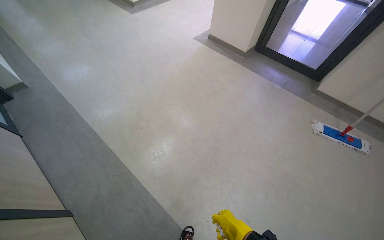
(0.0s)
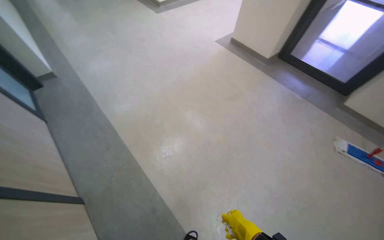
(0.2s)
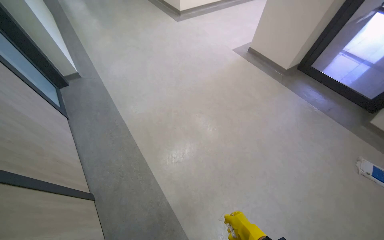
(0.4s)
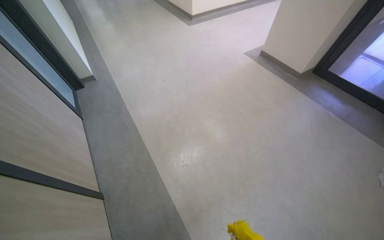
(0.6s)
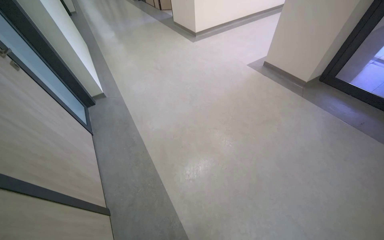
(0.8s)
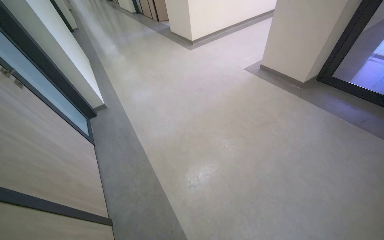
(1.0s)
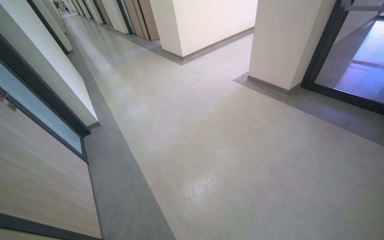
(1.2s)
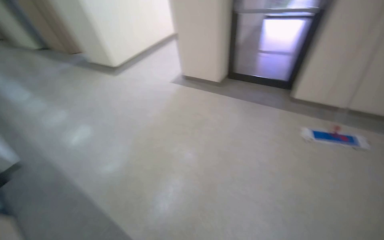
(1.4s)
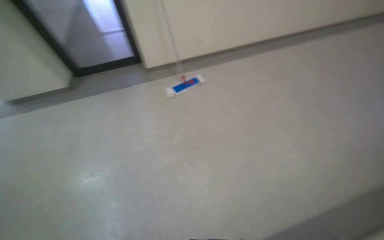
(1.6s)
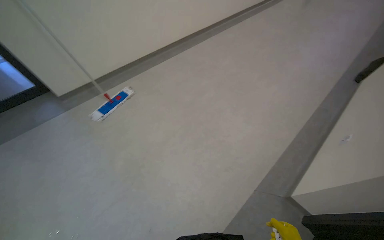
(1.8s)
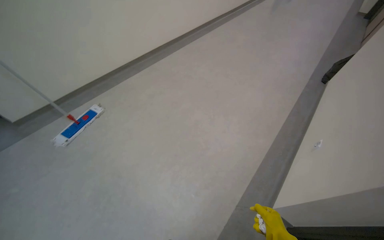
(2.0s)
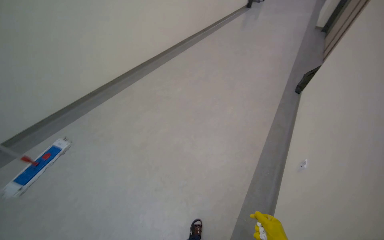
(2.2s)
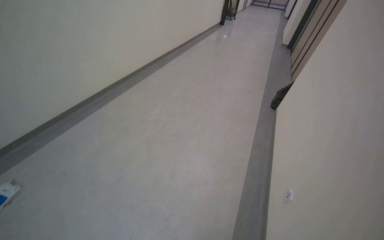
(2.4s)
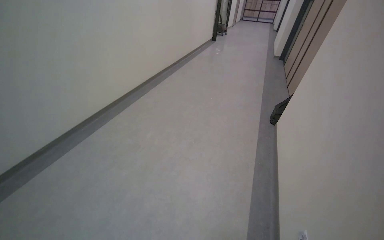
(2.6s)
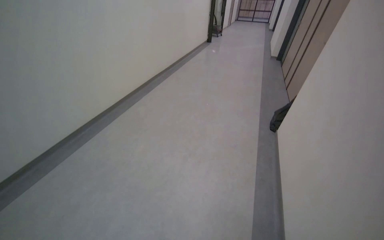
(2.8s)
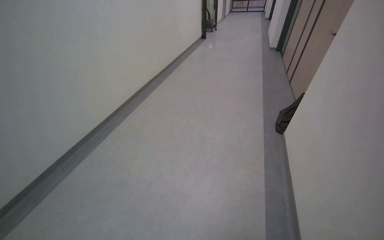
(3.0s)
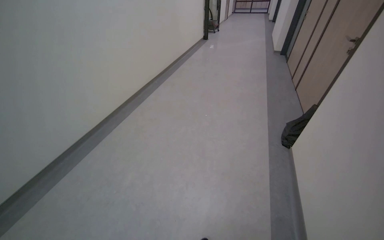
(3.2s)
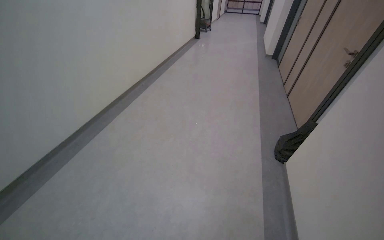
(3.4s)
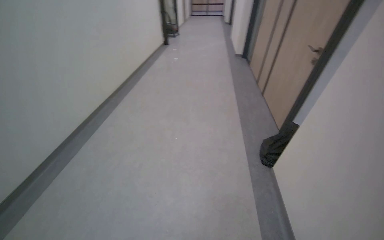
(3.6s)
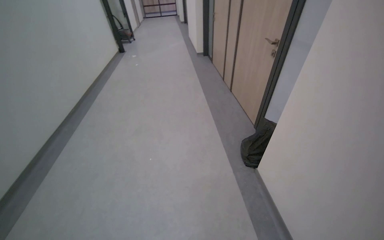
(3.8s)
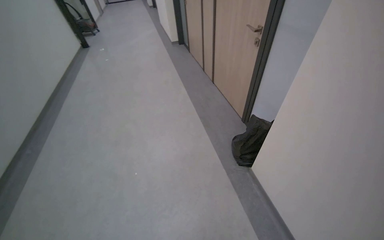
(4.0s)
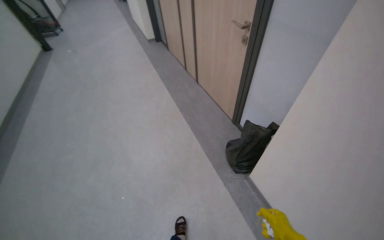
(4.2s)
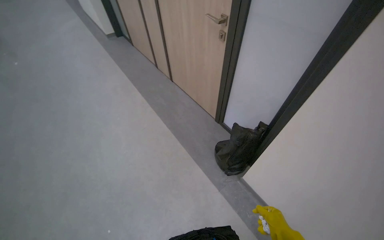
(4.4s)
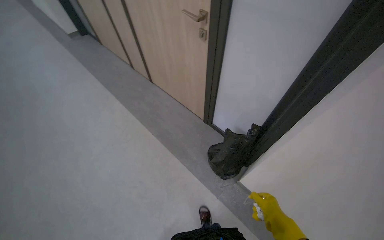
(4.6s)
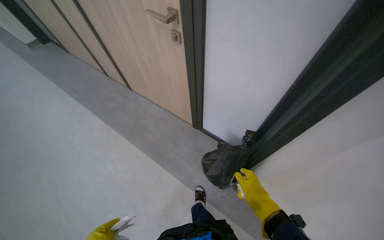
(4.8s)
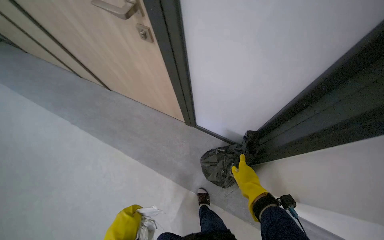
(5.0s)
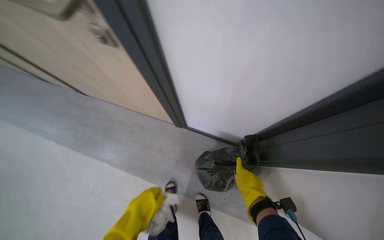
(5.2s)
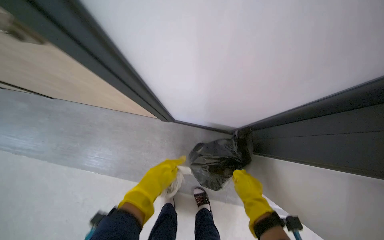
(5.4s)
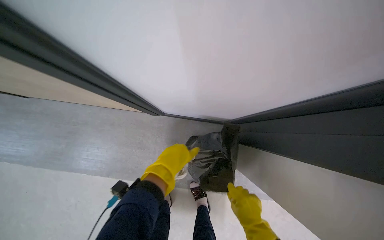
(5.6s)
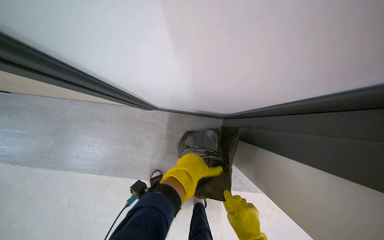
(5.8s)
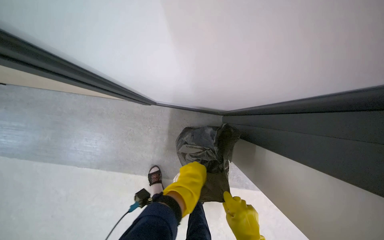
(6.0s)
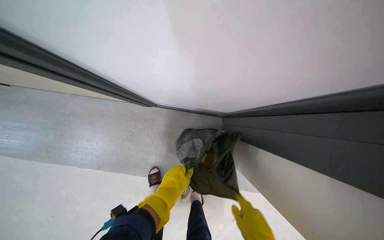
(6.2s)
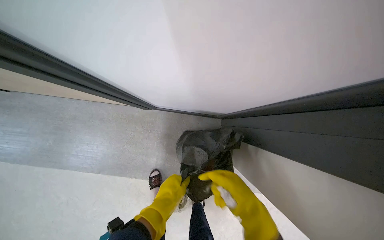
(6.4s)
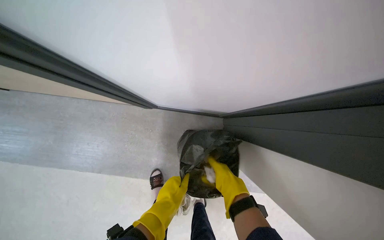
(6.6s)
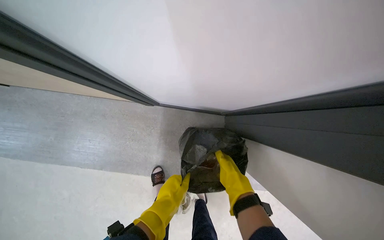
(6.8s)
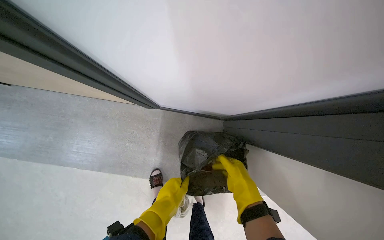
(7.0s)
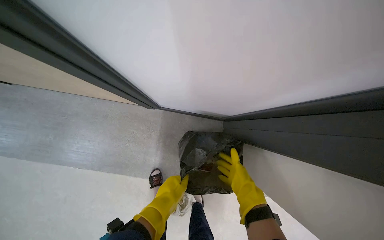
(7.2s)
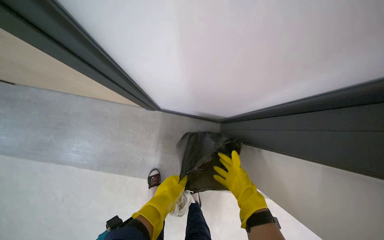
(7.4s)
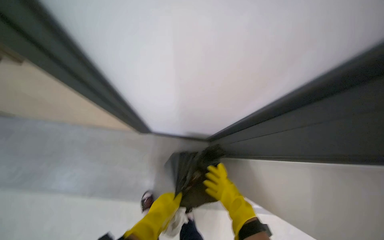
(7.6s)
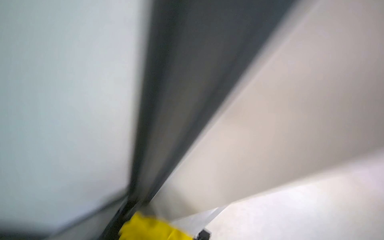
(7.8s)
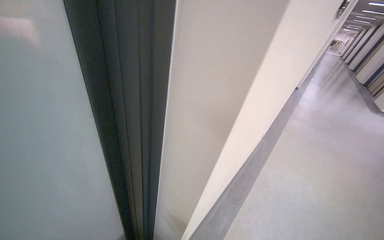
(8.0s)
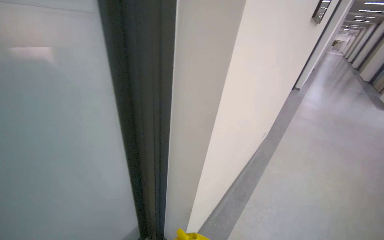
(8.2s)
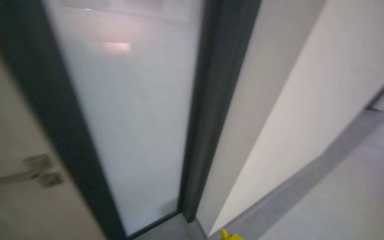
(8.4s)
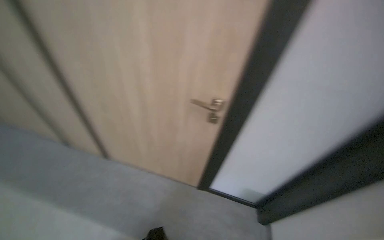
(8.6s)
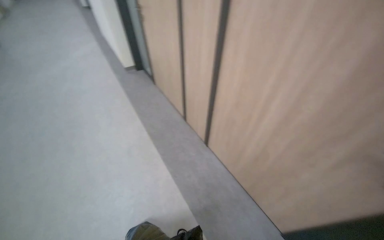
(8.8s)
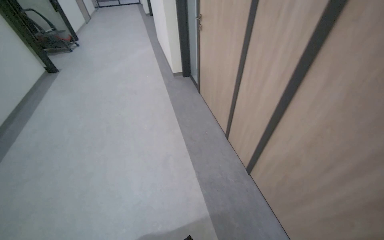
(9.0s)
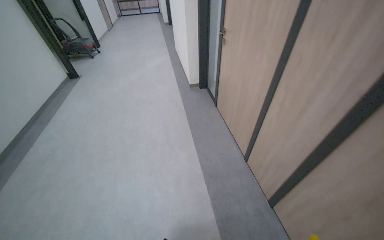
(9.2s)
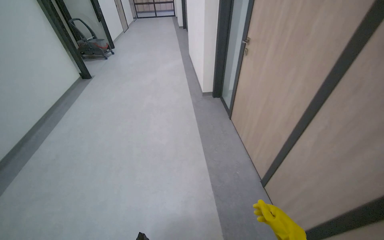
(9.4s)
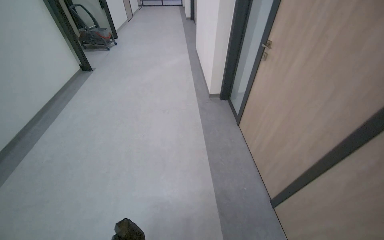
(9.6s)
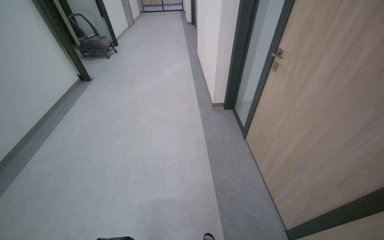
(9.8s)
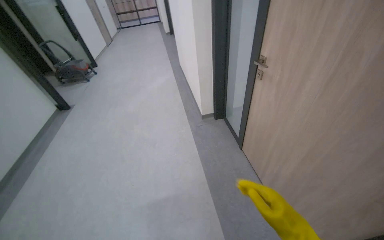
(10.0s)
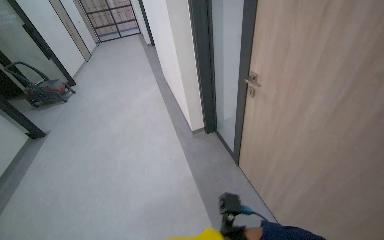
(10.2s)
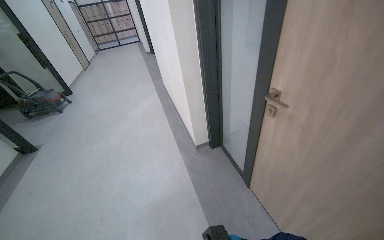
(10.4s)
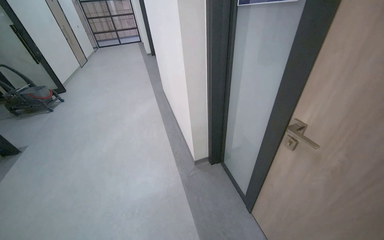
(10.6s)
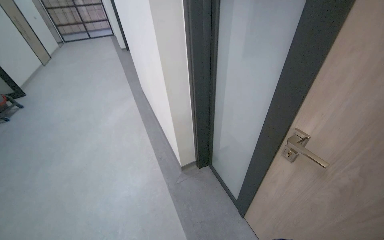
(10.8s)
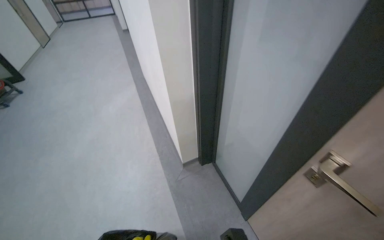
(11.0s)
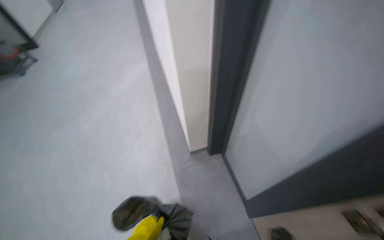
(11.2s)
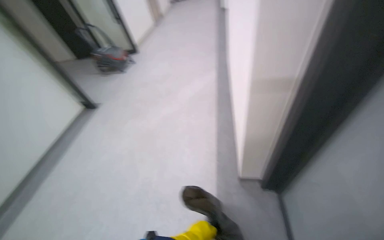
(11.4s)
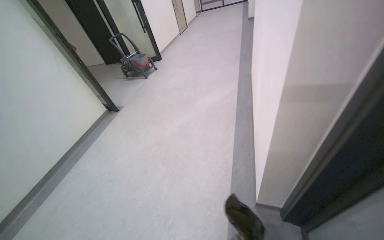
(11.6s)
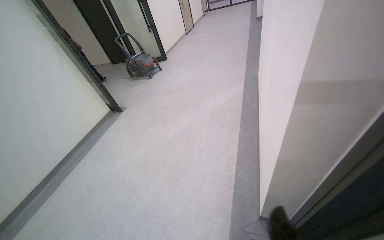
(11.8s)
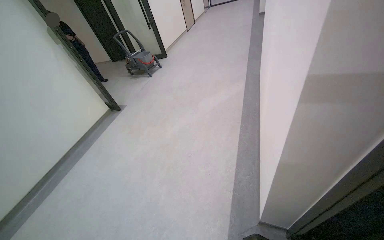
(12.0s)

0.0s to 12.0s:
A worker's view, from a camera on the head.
Job: wiping surfaces.
The whole recording: Wiping office surfaces. The worker wipes various surfaces in the office, including desks, chairs, and door handles, with a cloth.
0.0s to 1.6s: The wearer moves some 50 cm. The head rotates some 60 degrees to the right.
1.6s to 3.0s: The camera is carried roughly 1.5 m. The head turns to the right by roughly 55 degrees. The view tilts about 15 degrees upward.
3.0s to 4.4s: The camera is carried approximately 1.5 m. The head rotates roughly 55 degrees to the right.
4.4s to 6.0s: The head travels about 90 cm. The head turns to the right by roughly 45 degrees. The wearer looks roughly 35 degrees further downward.
6.0s to 7.6s: The left hand travels to the left by roughly 10 cm.
7.6s to 9.0s: The head travels roughly 70 cm. The wearer's head swings some 90 degrees to the left.
9.0s to 10.4s: The wearer moves approximately 1.5 m.
10.4s to 12.0s: The head travels some 90 cm. The wearer looks roughly 25 degrees further to the left. The camera pitches downward, by some 15 degrees.

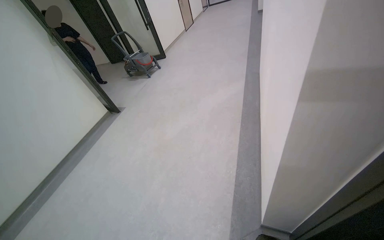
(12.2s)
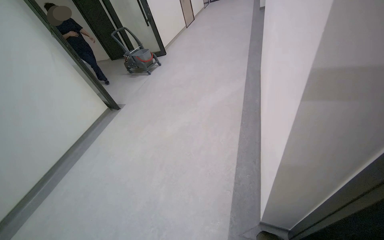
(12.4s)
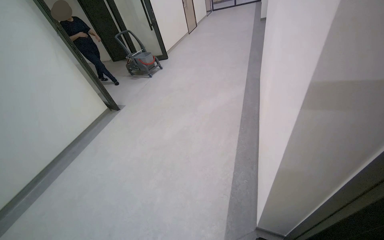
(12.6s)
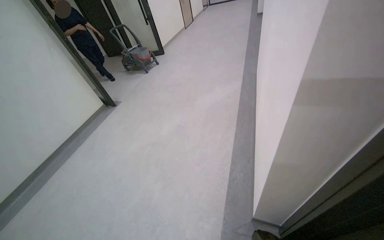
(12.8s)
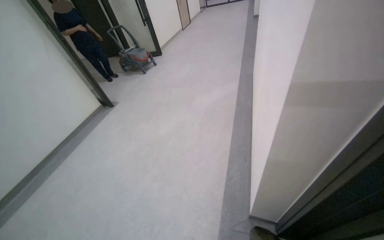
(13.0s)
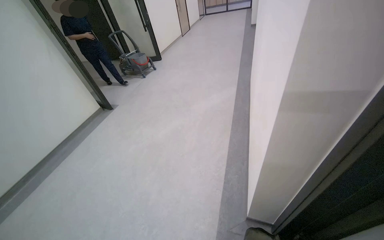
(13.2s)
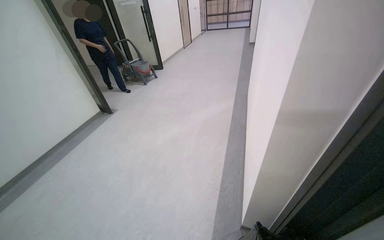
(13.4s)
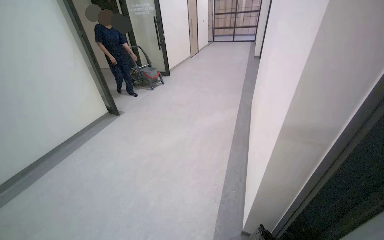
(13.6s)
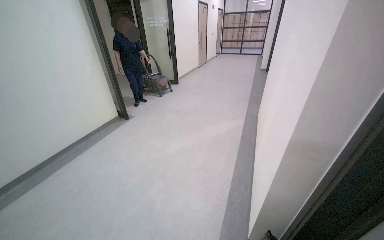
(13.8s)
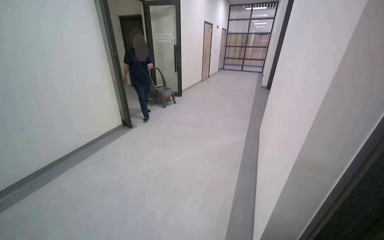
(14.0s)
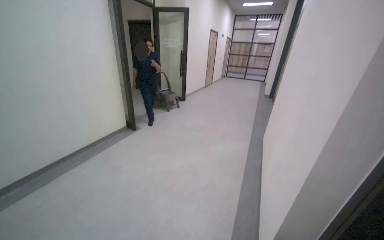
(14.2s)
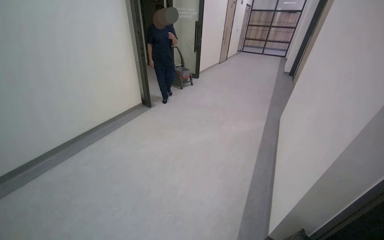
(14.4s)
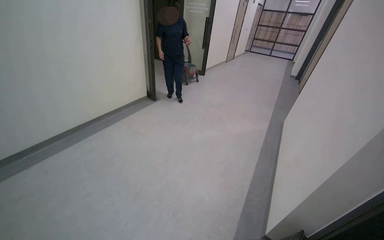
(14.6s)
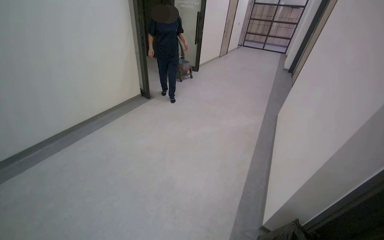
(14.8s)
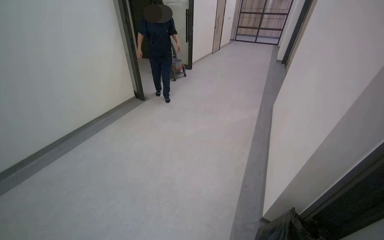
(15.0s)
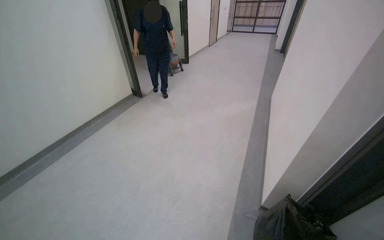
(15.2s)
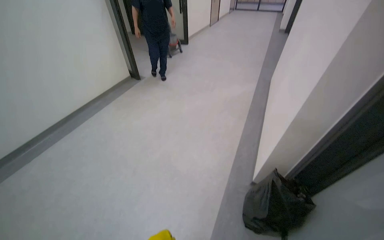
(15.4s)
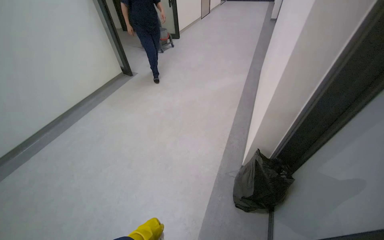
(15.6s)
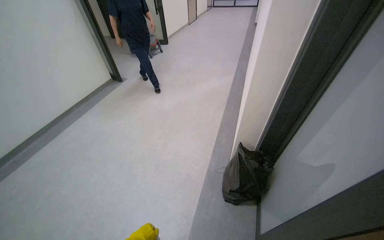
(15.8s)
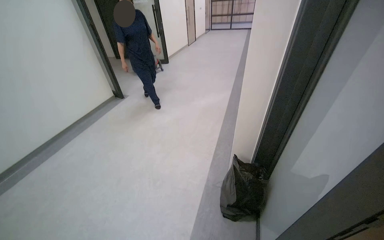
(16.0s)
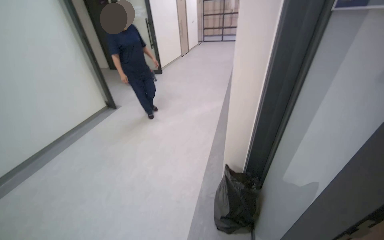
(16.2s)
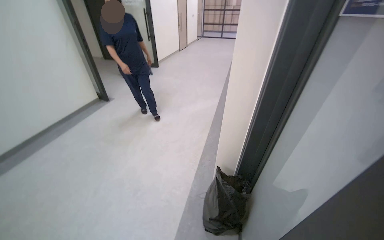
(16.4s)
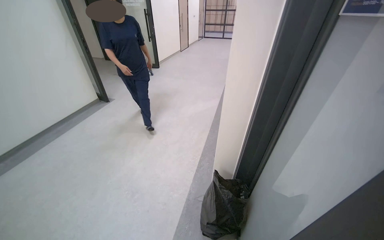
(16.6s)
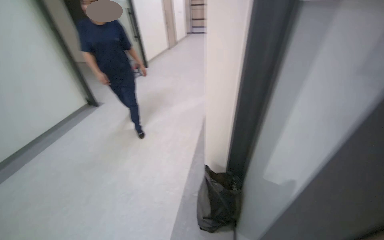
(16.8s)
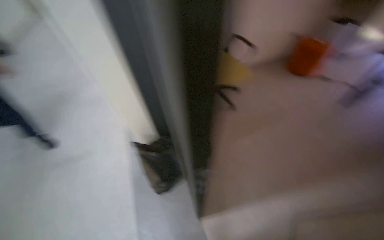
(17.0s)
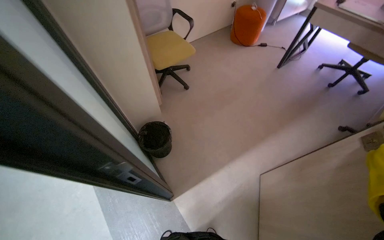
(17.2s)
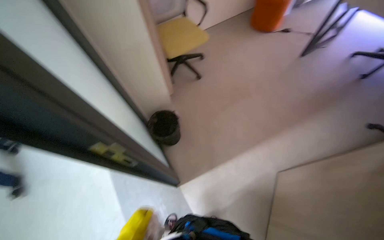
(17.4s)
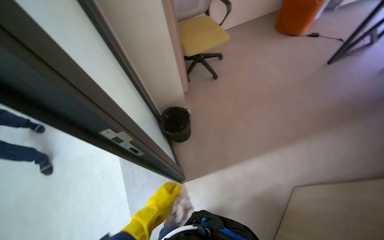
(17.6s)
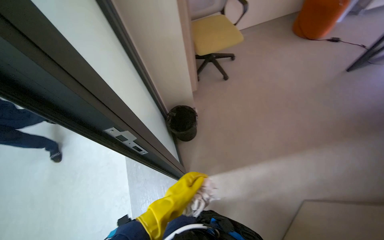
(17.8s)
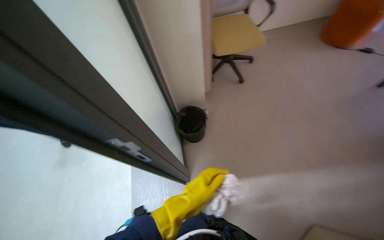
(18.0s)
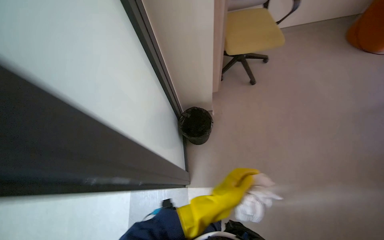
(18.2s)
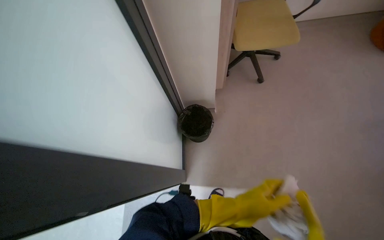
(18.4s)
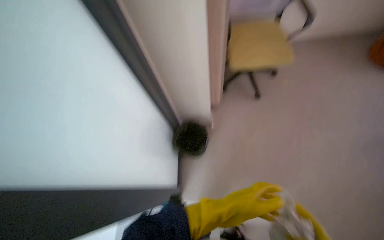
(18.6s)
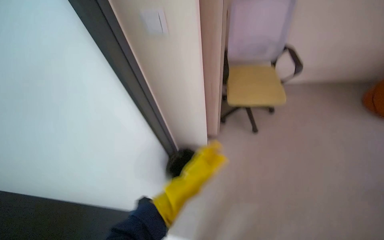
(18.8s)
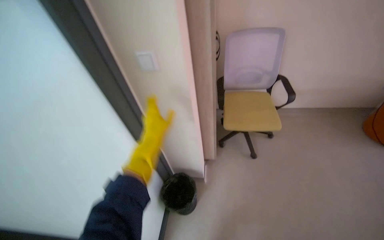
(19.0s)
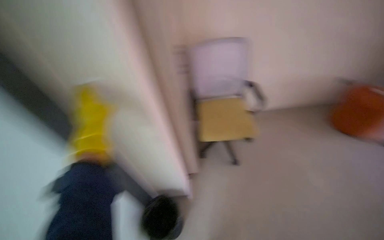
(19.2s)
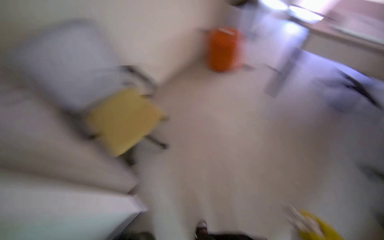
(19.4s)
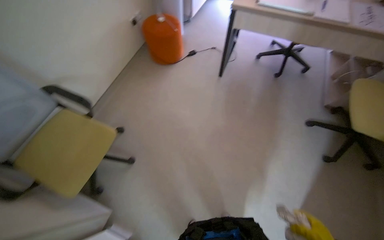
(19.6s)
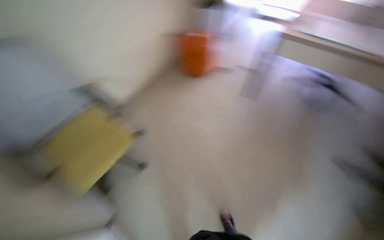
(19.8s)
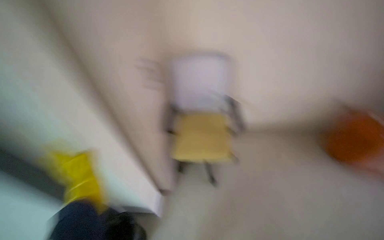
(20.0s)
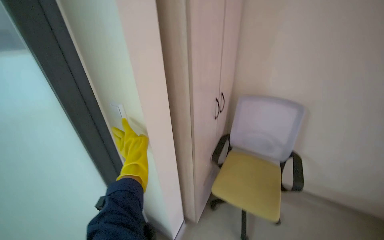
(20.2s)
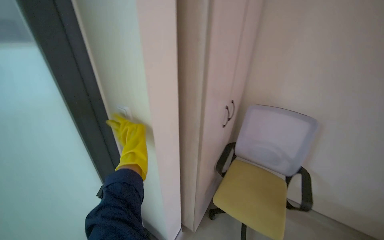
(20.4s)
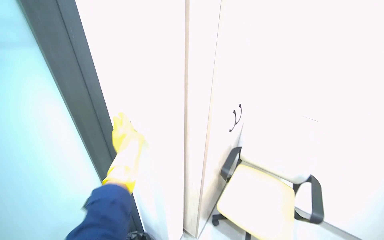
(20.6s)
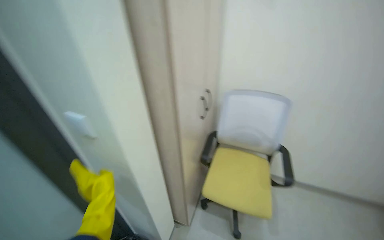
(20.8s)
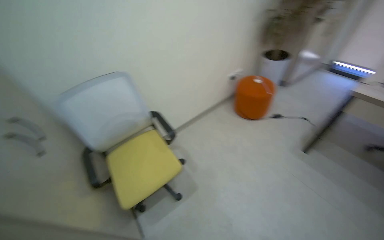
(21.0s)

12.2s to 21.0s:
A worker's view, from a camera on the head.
Job: wiping surfaces.
The whole recording: Wiping office surfaces. The worker wipes various surfaces in the office, including desks, chairs, and door handles, with a cloth.
18.0s to 19.6s: The camera is carried roughly 70 cm. The wearer's head swings approximately 55 degrees to the right. The wearer looks roughly 20 degrees further upward.
19.6s to 21.0s: The view tilts approximately 10 degrees upward.
